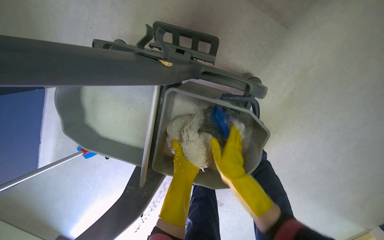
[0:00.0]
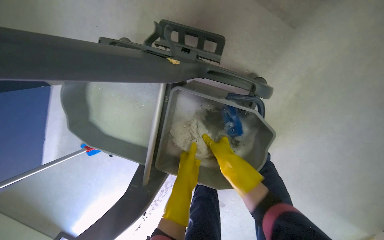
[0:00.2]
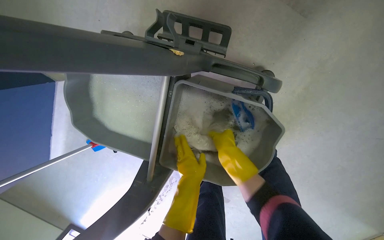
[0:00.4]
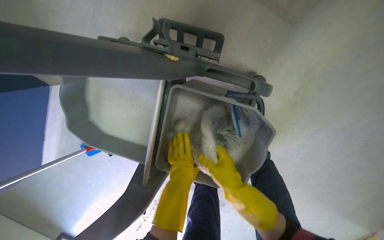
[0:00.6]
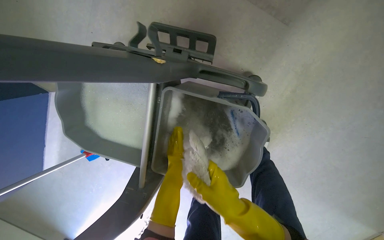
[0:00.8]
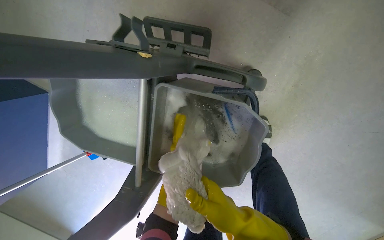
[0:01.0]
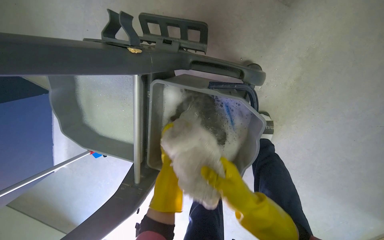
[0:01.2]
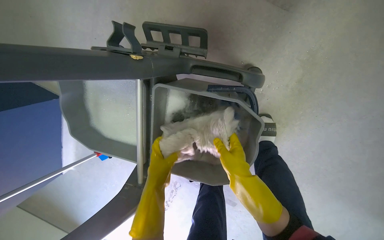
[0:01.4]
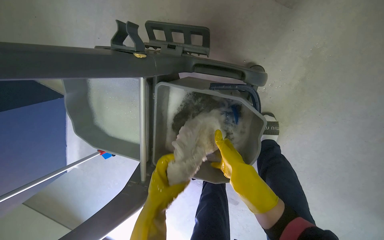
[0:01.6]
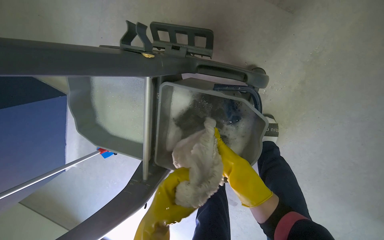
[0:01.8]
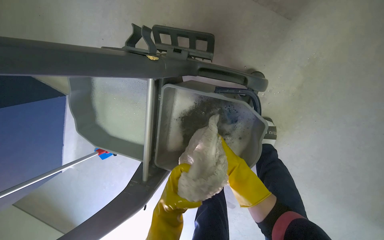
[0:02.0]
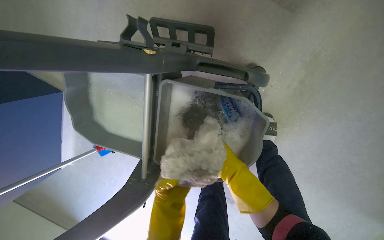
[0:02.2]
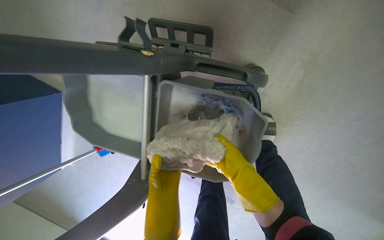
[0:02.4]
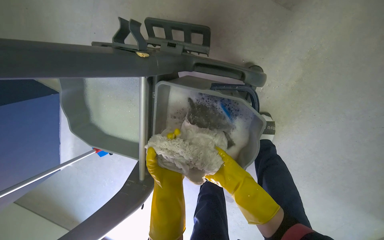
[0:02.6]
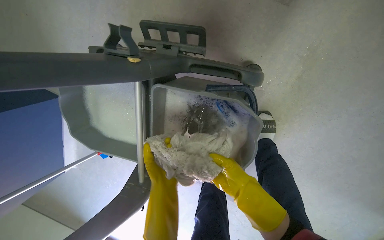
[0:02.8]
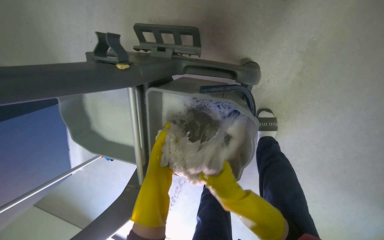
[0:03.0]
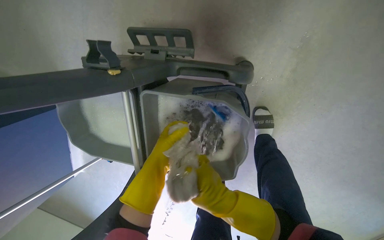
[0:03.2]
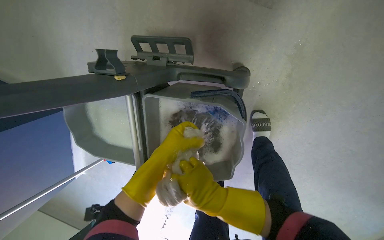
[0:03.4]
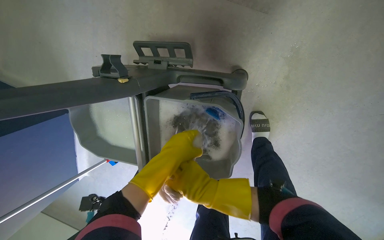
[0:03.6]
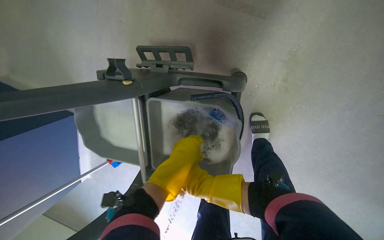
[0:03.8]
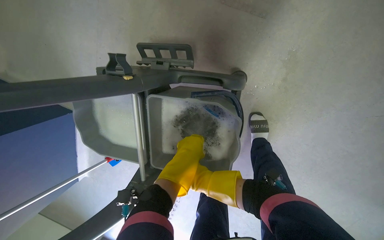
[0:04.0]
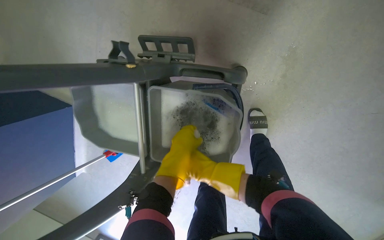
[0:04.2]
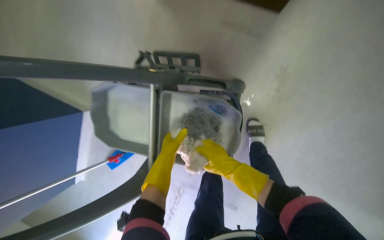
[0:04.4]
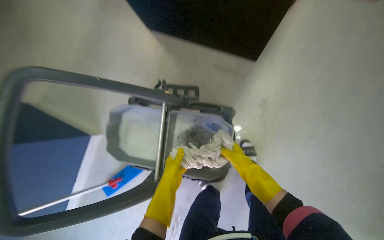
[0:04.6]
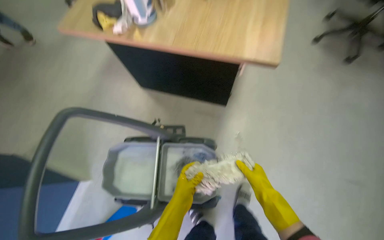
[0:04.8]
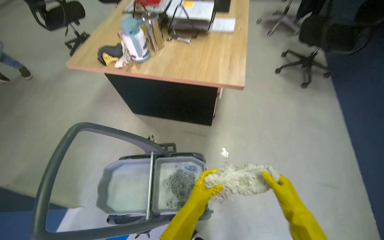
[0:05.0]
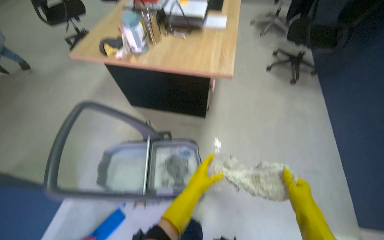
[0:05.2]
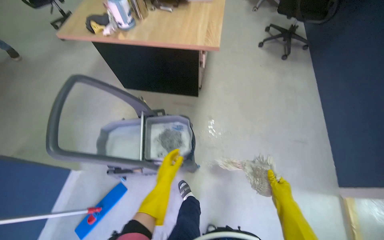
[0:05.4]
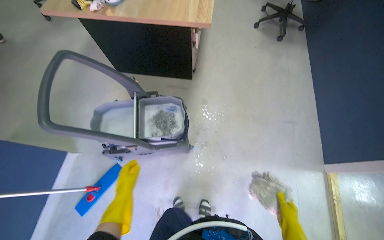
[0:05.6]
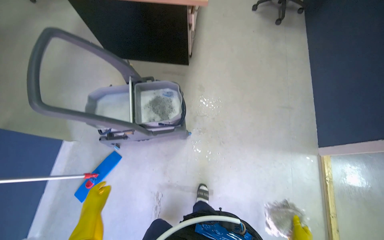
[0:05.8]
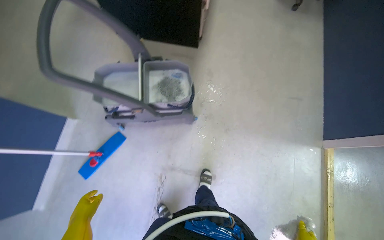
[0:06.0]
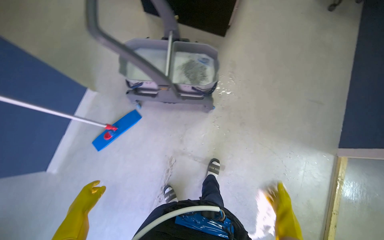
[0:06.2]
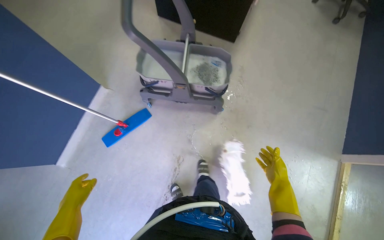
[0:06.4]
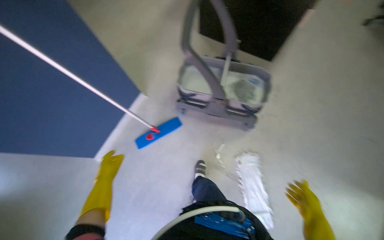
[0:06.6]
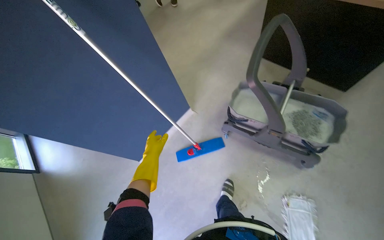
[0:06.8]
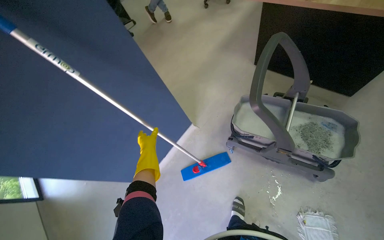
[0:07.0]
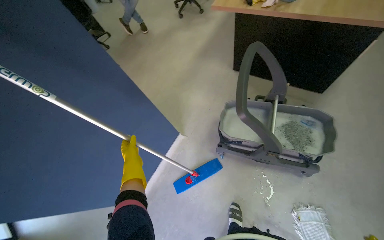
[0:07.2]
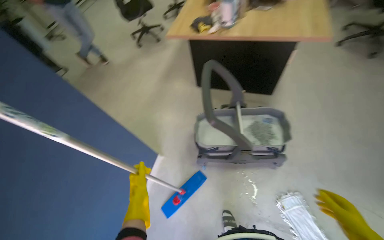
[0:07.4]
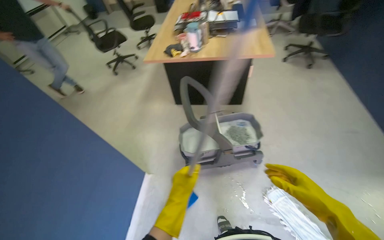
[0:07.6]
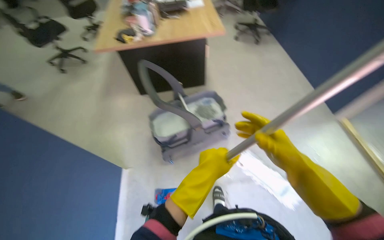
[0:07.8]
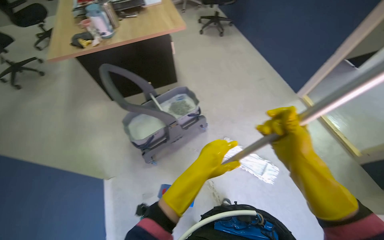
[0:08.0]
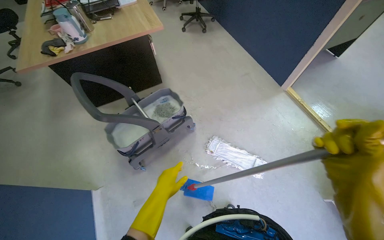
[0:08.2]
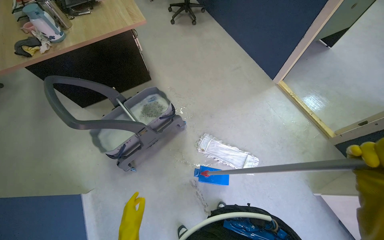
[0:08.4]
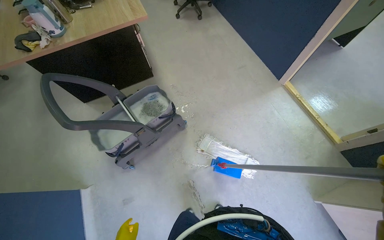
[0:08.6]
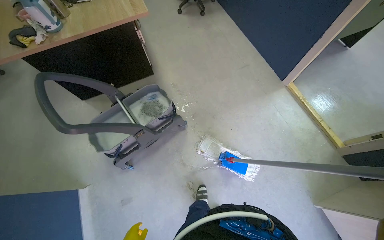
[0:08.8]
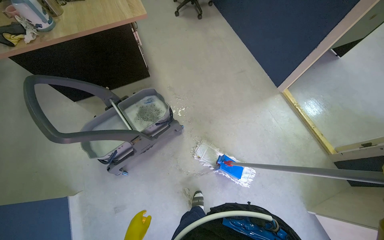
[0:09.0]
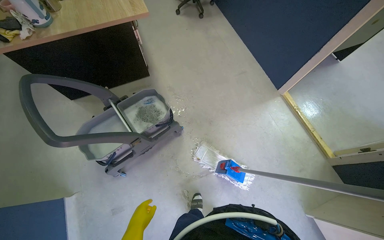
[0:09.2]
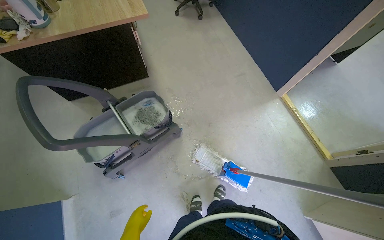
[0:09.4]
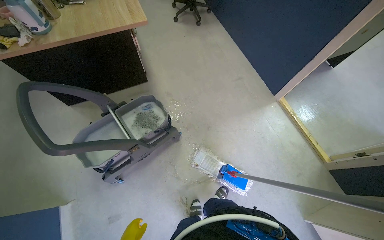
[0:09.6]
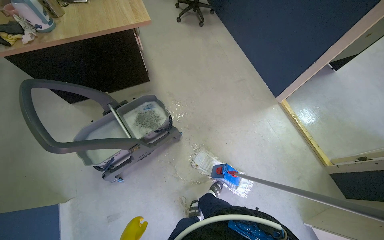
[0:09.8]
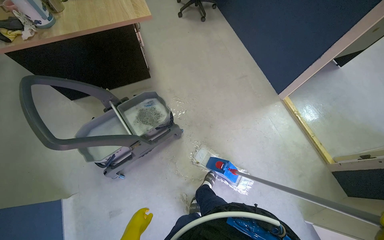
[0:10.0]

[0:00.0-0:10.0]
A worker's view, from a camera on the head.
Job: preparing cleaning supplies.
The whole recording: Preparing and cleaning mop head. The worker detaches the mop head, cleans it in the bucket, and reattaches it to the handle.
0:00.0 to 0:01.4: The right hand travels farther from the camera and back again, about 10 cm each way.
0:01.4 to 0:02.8: The left hand swings nearer and farther, approximately 20 cm each way, with 2 reversals. The right hand shifts approximately 10 cm down the picture.
0:02.8 to 0:04.2: The left hand shifts approximately 10 cm up the picture.
0:04.2 to 0:05.8: The wearer moves about 90 cm. The view swings roughly 15 degrees to the right. The view tips upward by about 40 degrees.
0:05.8 to 0:07.2: The camera travels some 60 cm. The head turns to the left by some 25 degrees.
0:07.2 to 0:08.6: The camera is carried approximately 40 cm. The head turns to the right by some 55 degrees.

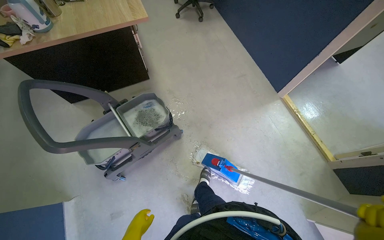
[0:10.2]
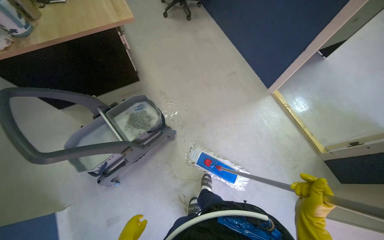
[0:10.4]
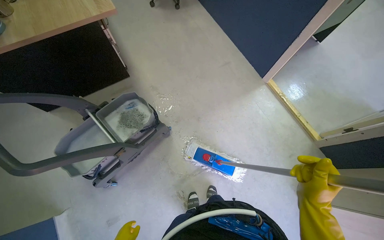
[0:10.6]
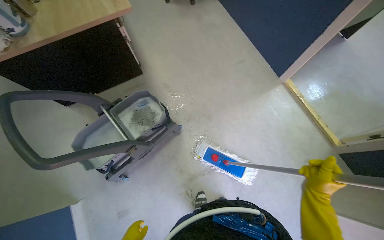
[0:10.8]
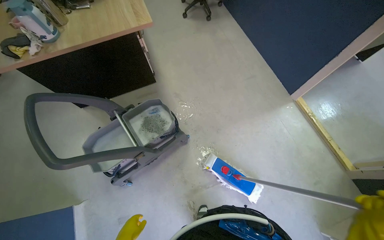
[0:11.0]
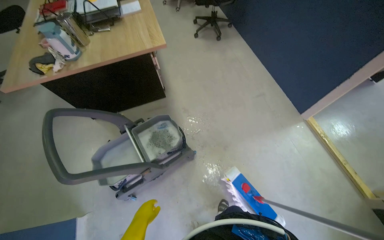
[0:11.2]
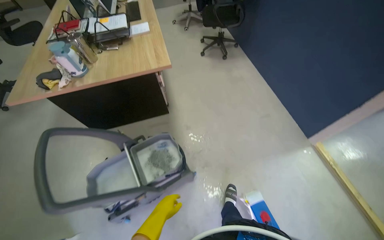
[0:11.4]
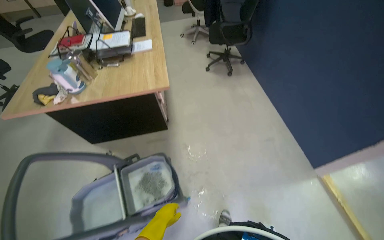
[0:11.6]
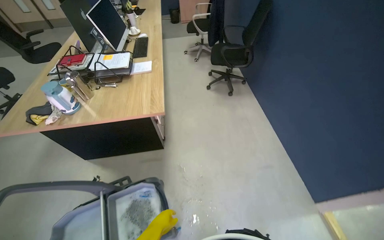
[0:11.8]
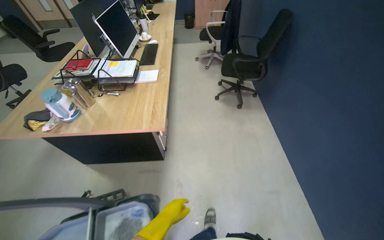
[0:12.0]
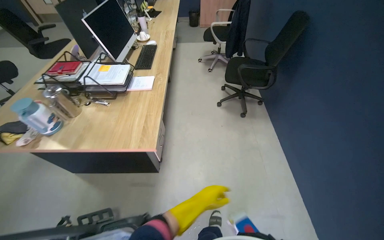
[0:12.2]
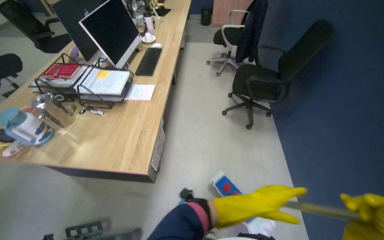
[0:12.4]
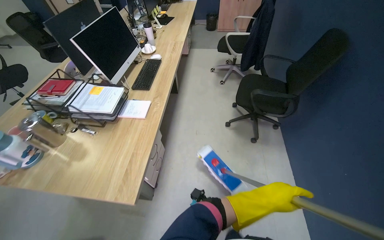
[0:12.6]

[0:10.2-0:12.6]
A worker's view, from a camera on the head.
Job: preparing cleaning supplies.
The whole recording: Preparing and cleaning mop head. The worker detaches the mop head, cleans it in the bucket, and reattaches it to the handle.
0:11.4 to 0:12.6: The head travels some 1 m. The head turns to the left by about 20 degrees.

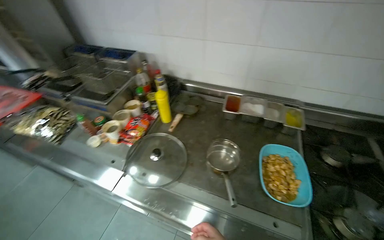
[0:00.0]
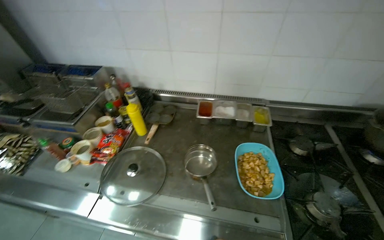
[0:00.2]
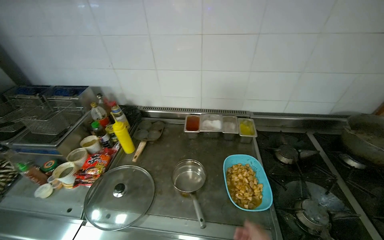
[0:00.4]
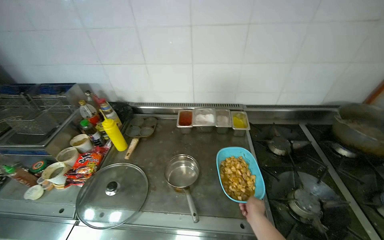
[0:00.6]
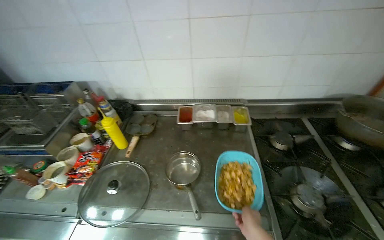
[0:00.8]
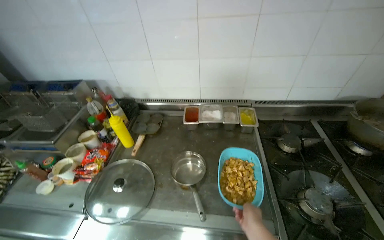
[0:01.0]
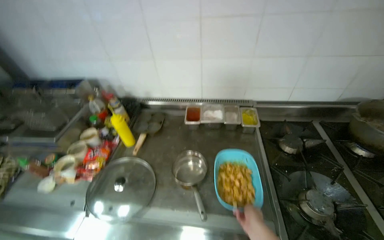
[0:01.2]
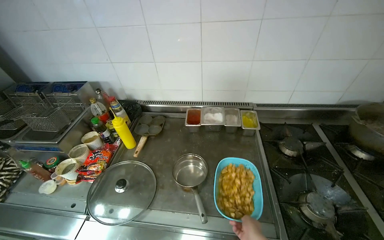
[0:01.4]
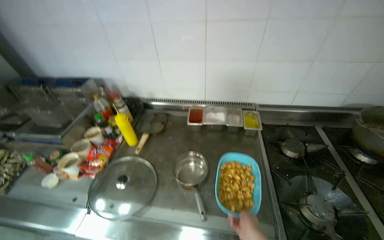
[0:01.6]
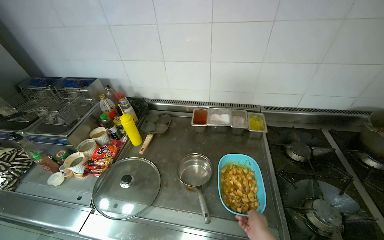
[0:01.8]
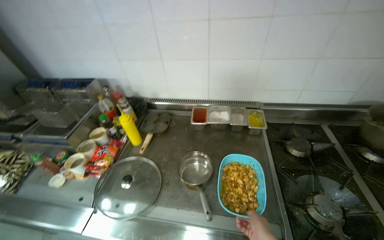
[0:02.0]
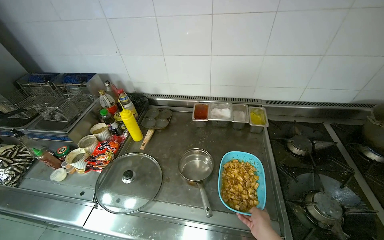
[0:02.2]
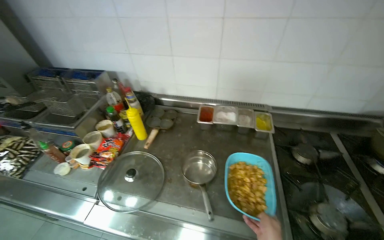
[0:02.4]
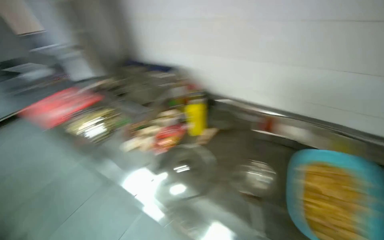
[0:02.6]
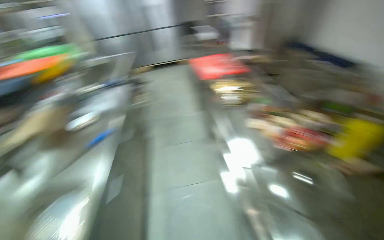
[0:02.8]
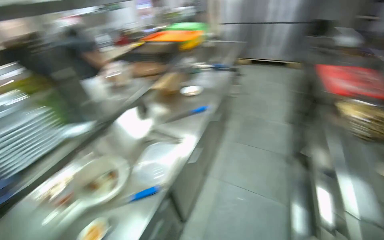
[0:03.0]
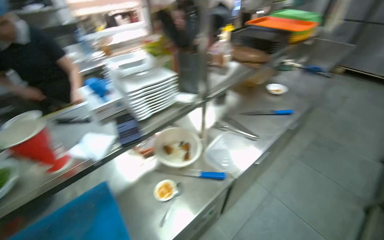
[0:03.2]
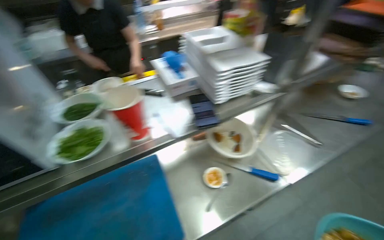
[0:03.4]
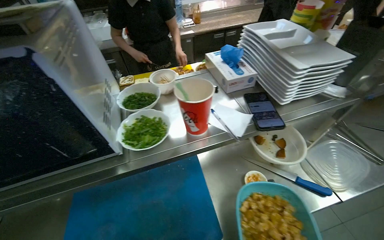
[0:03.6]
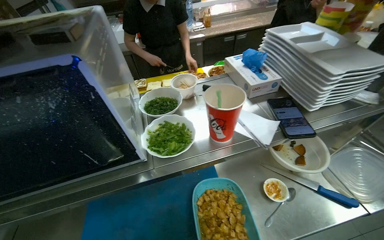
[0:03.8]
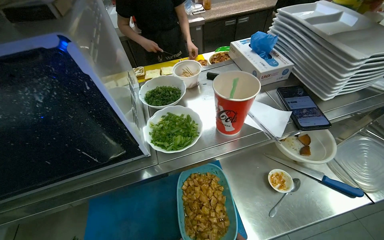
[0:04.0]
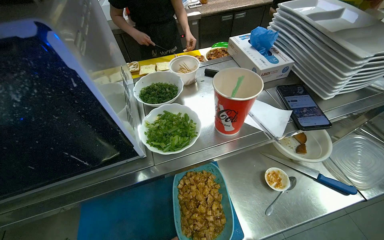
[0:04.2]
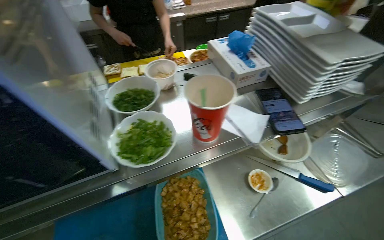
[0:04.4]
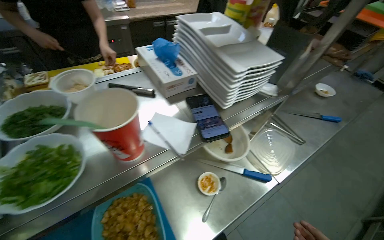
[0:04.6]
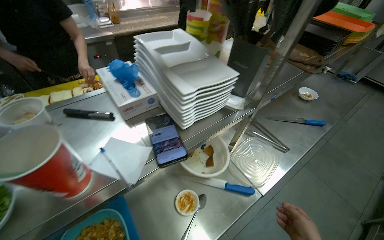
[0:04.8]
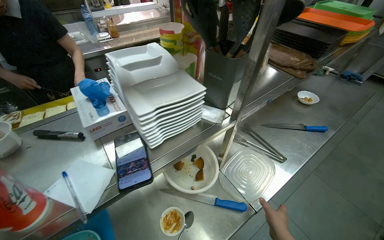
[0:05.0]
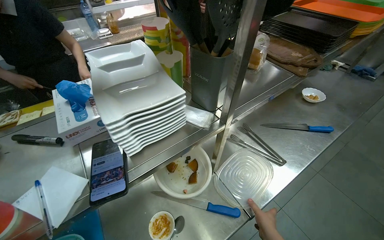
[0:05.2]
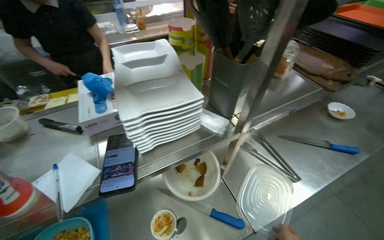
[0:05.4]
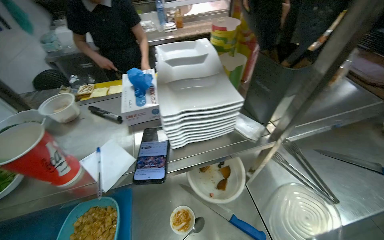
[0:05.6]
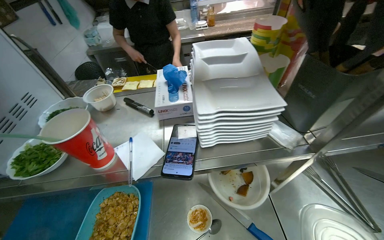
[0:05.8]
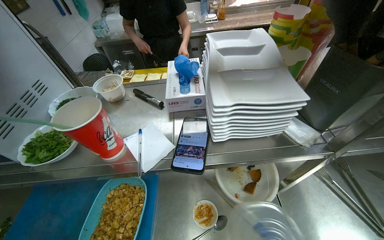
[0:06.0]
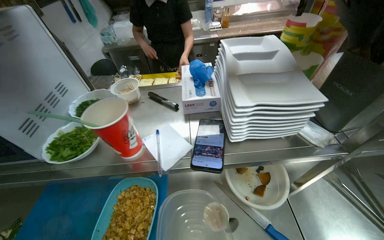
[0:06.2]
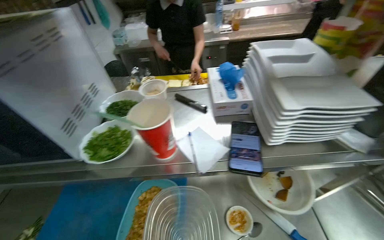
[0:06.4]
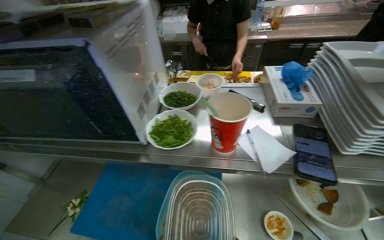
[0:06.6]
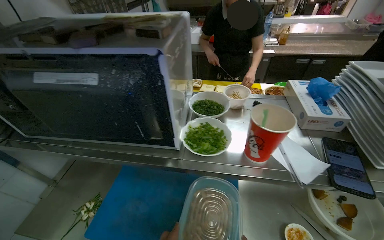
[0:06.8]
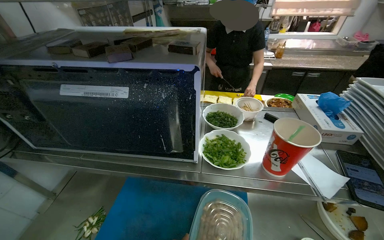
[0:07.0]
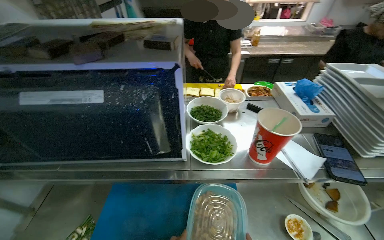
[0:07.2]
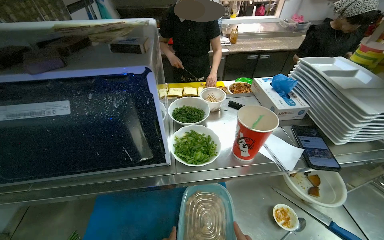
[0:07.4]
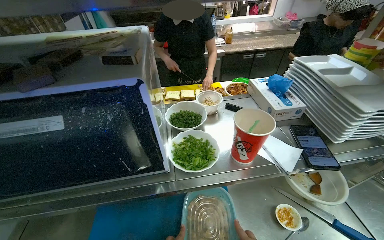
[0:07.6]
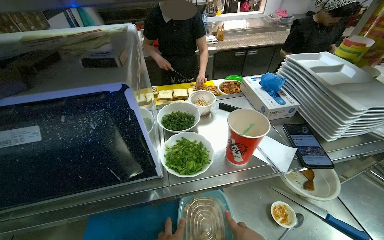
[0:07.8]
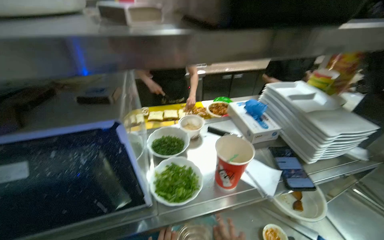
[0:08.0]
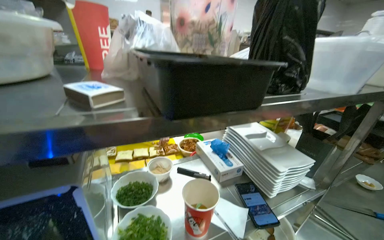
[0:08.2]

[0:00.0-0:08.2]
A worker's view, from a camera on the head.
Job: organizing items.
The whole recording: Storing food container in refrigerator. The worker picks up a food container, places a lid on it, and stores it in the refrigerator.
0:01.6 to 0:03.2: The camera is carried approximately 60 cm. The head turns to the left by some 130 degrees.
0:05.0 to 0:06.6: The head rotates roughly 45 degrees to the left.
0:06.6 to 0:08.2: The head turns to the right by approximately 35 degrees. The camera pitches upward, by roughly 20 degrees.
